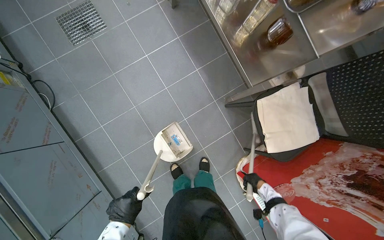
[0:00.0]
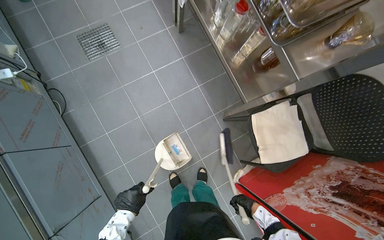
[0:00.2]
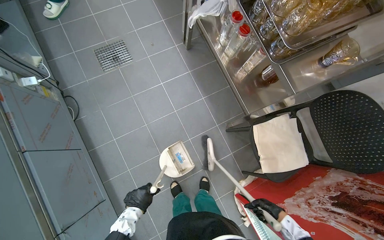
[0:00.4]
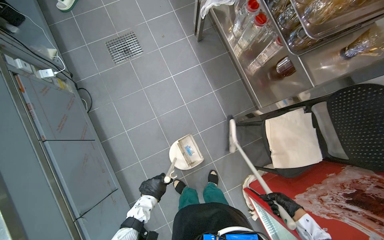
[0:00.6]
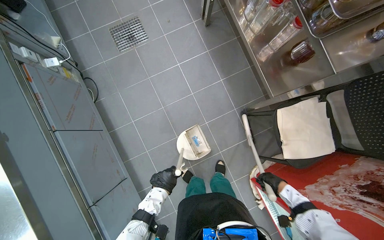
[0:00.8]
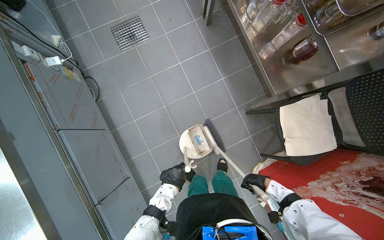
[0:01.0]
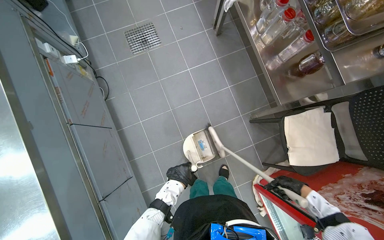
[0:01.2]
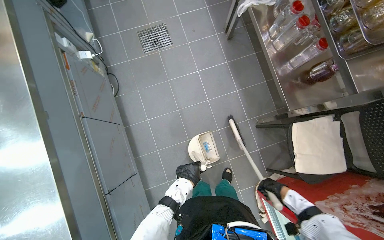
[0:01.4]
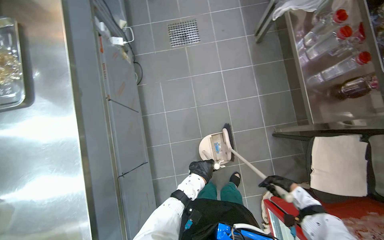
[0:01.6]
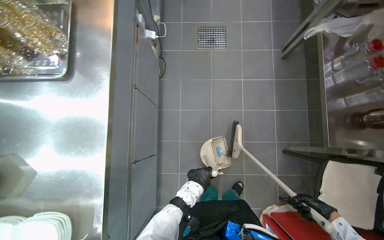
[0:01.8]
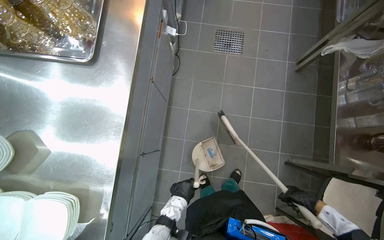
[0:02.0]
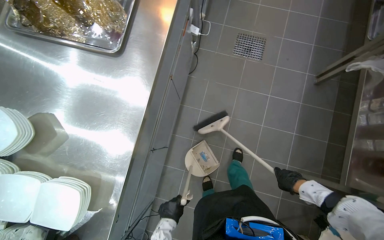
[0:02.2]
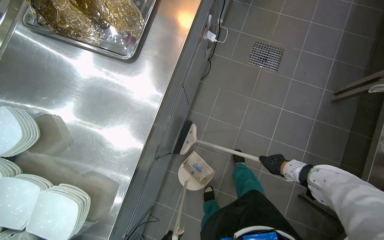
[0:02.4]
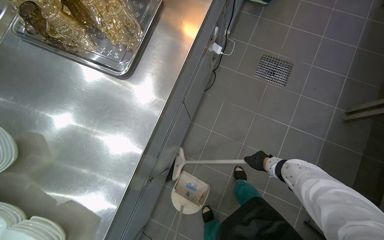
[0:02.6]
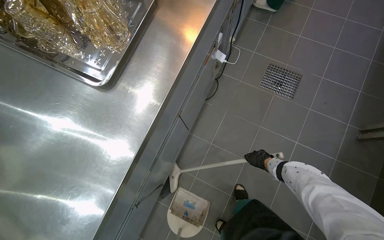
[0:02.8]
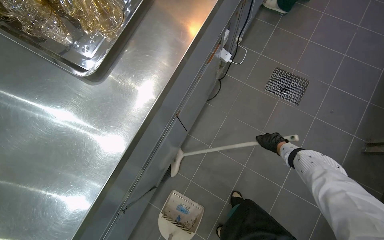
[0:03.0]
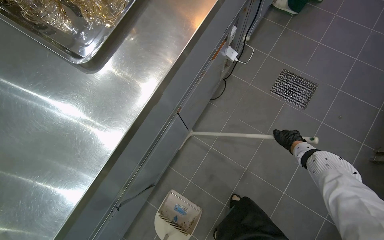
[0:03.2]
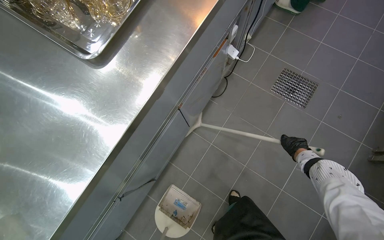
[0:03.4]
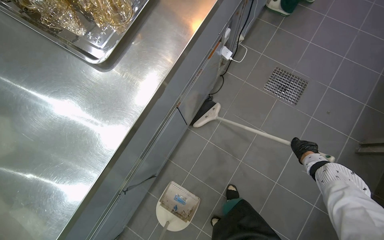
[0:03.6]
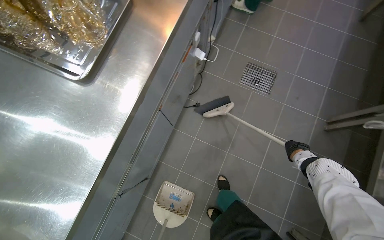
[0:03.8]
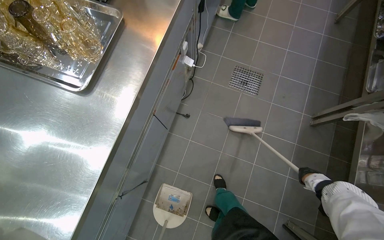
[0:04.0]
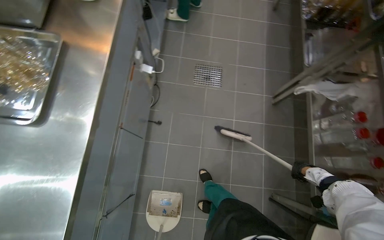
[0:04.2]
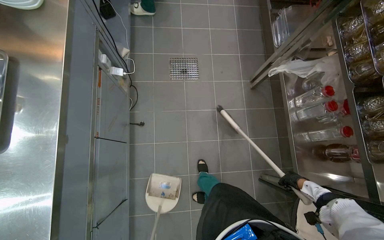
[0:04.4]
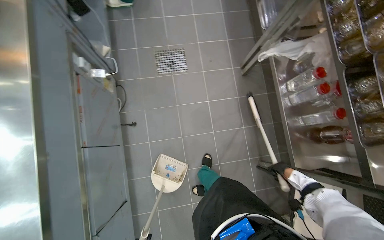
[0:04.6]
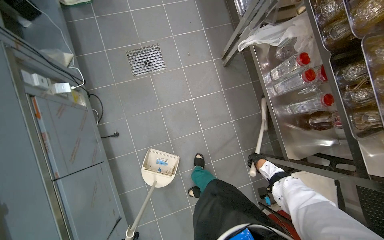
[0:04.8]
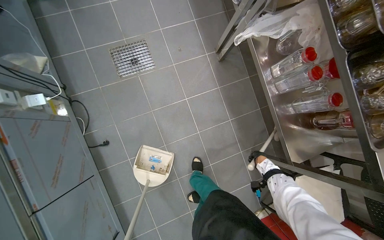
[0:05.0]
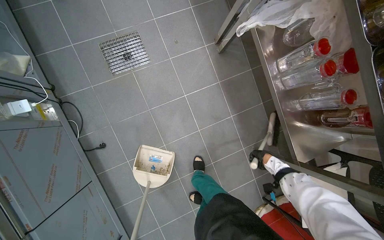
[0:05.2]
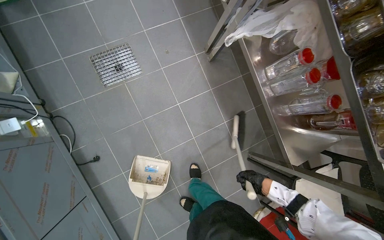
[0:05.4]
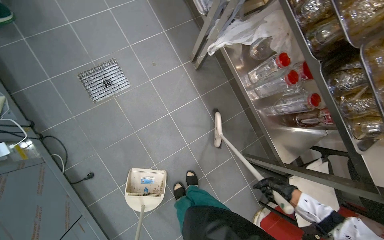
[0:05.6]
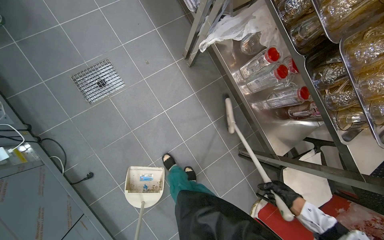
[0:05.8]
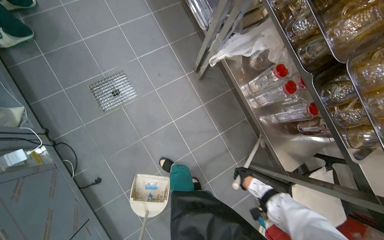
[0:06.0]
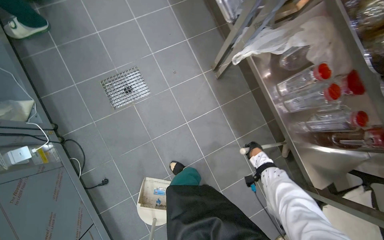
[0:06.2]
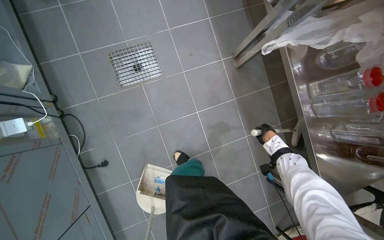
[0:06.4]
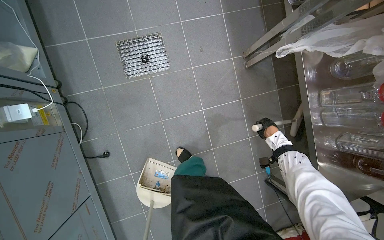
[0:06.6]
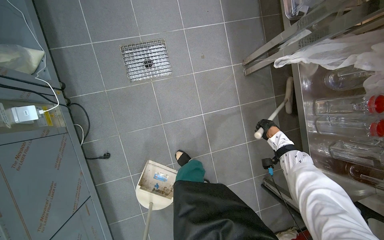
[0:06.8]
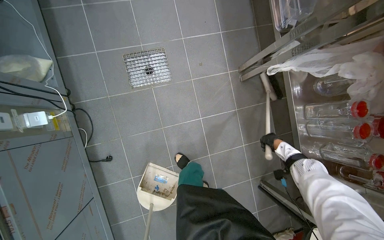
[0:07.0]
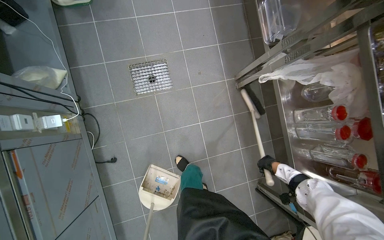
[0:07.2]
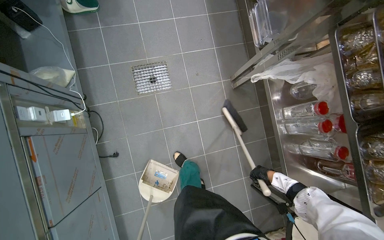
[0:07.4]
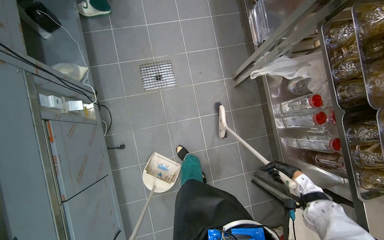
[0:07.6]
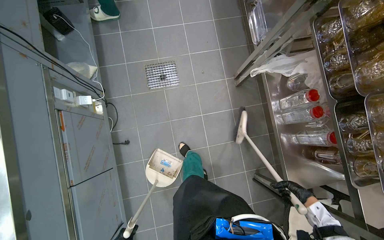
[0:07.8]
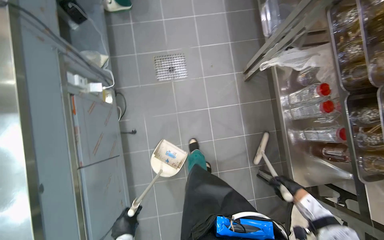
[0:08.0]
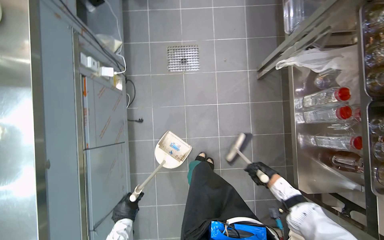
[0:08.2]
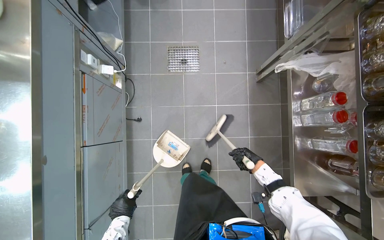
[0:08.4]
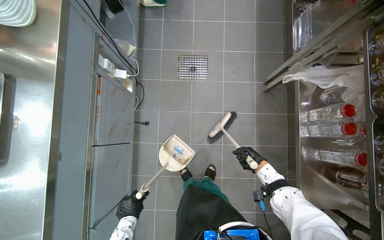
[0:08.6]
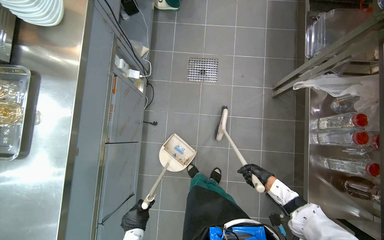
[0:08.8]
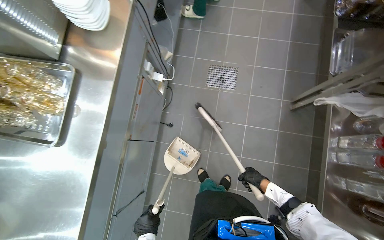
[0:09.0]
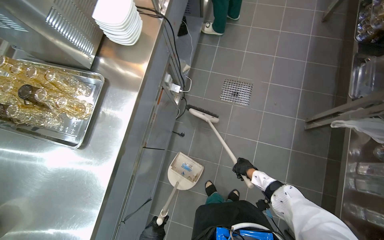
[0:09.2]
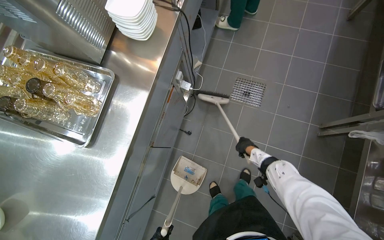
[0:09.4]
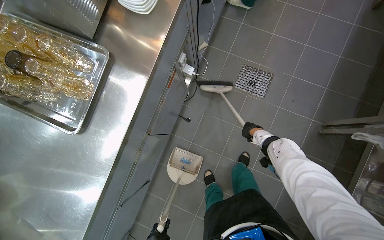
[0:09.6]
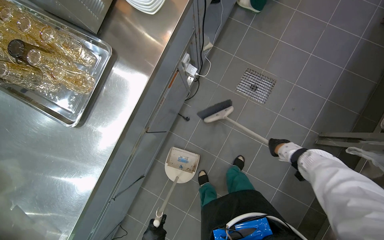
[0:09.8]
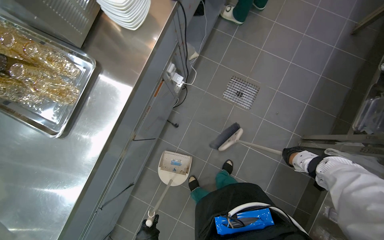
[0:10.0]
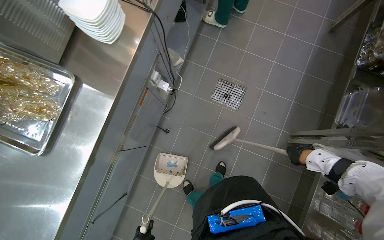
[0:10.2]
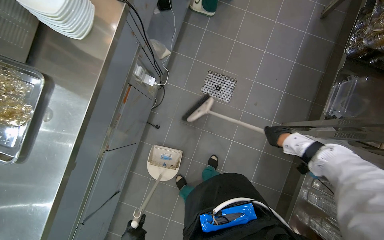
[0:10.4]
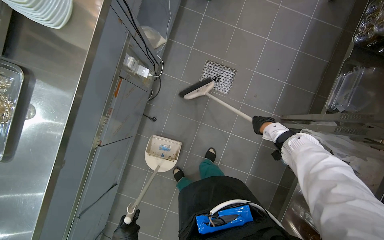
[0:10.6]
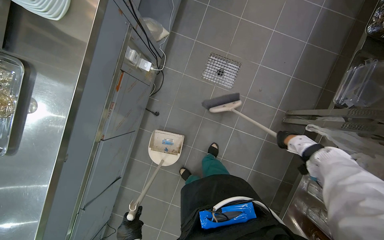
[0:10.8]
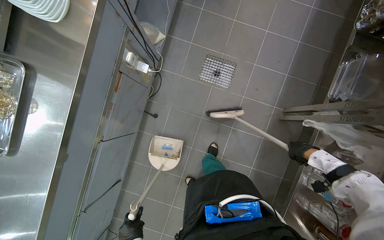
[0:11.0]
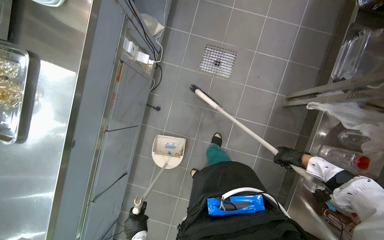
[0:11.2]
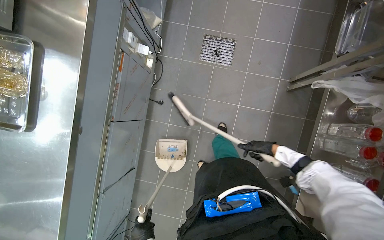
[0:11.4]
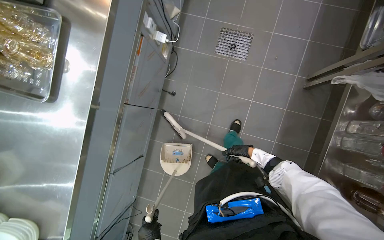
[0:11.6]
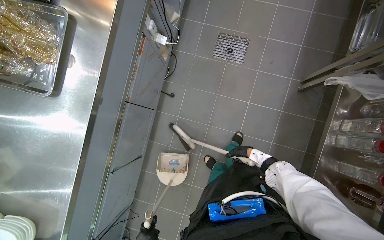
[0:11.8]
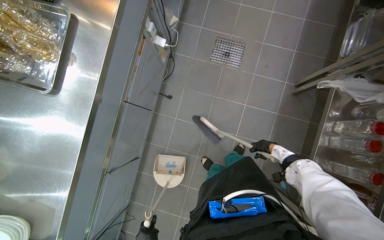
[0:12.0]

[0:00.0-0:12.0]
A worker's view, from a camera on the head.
Job: sweeping floor.
The whole recording: Sweeping kitchen floor. The worker sweeps the kitchen floor with a broom and dustpan, moving chairs to clean underneath them.
0:00.0 to 0:01.6: The right hand goes roughly 10 cm nearer to the camera.
0:01.6 to 0:03.0: The scene turns approximately 40 degrees clockwise in the picture.
0:03.0 to 0:04.4: The wearer's head swings approximately 35 degrees to the right.
0:04.4 to 0:06.0: The camera is carried some 40 cm. The scene turns about 25 degrees counterclockwise in the picture.
0:06.0 to 0:07.6: The right hand travels to the right by about 10 cm, and travels up the picture and back again, some 35 cm each way.
0:07.6 to 0:09.0: The head rotates roughly 25 degrees to the left. The right hand goes roughly 35 cm to the left.
0:09.0 to 0:10.4: The right hand moves up the picture and to the right, roughly 40 cm.
0:10.4 to 0:12.0: The right hand swings nearer and farther, some 20 cm each way, with 3 reversals.

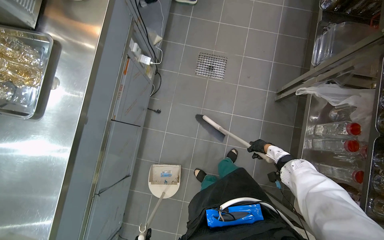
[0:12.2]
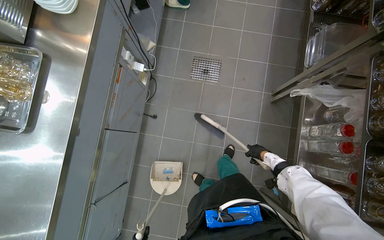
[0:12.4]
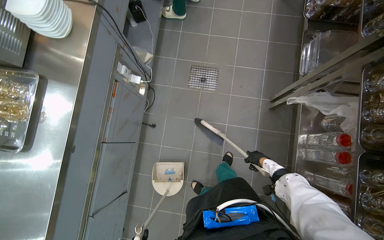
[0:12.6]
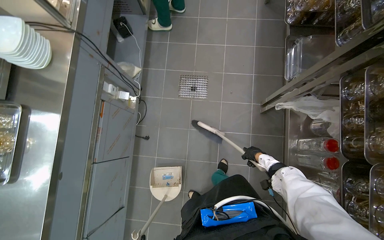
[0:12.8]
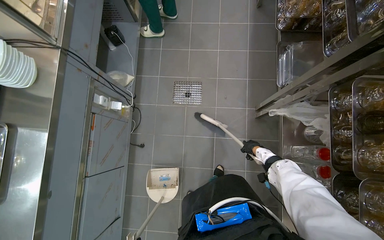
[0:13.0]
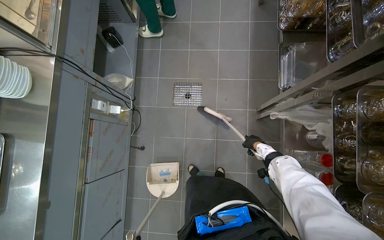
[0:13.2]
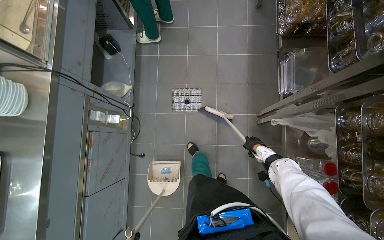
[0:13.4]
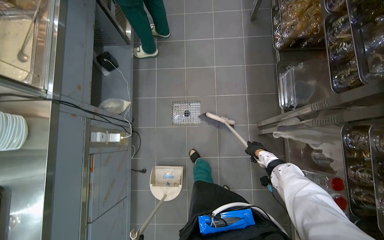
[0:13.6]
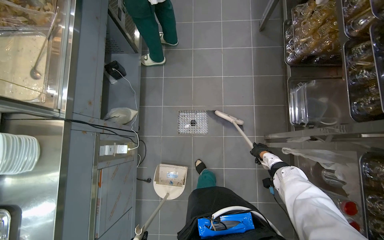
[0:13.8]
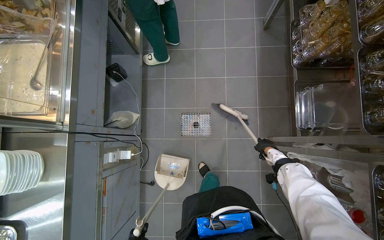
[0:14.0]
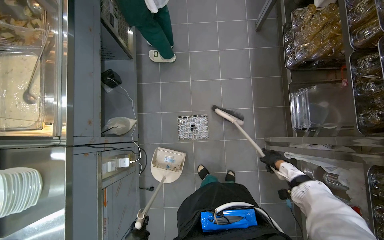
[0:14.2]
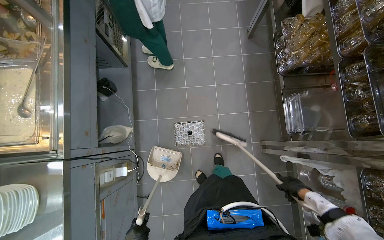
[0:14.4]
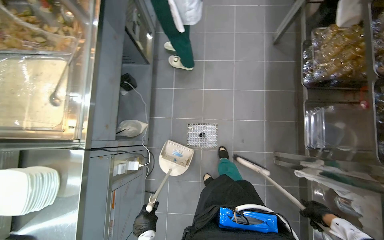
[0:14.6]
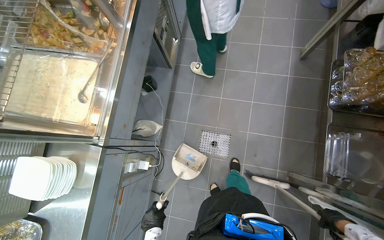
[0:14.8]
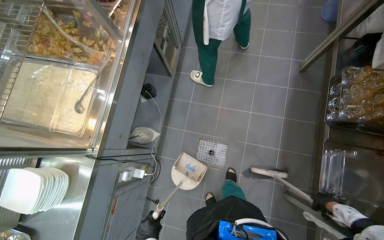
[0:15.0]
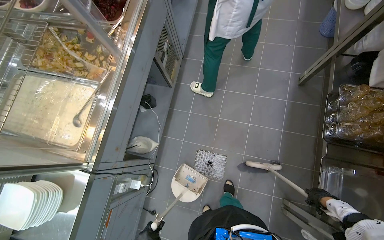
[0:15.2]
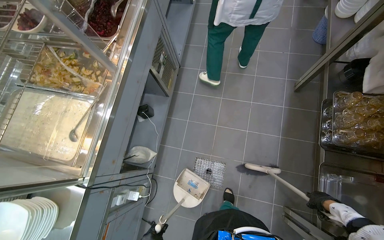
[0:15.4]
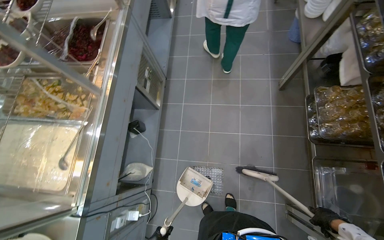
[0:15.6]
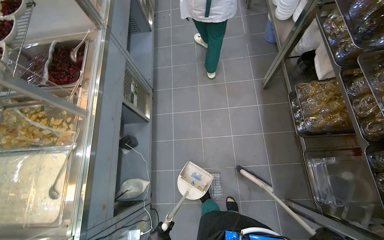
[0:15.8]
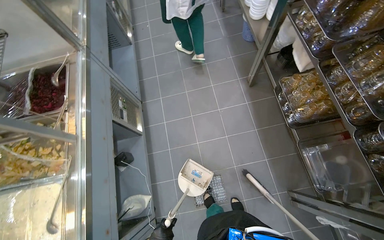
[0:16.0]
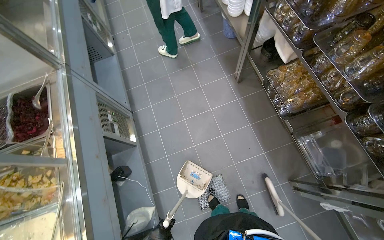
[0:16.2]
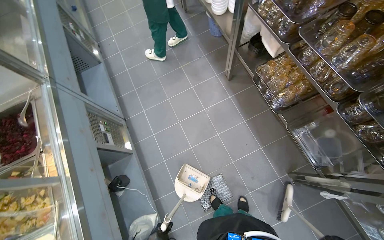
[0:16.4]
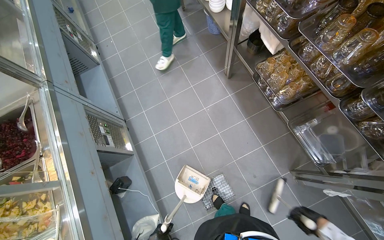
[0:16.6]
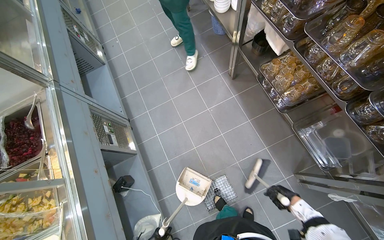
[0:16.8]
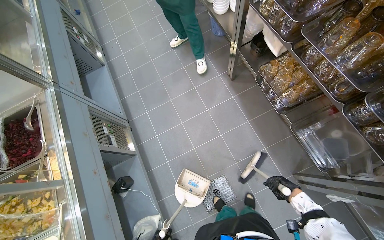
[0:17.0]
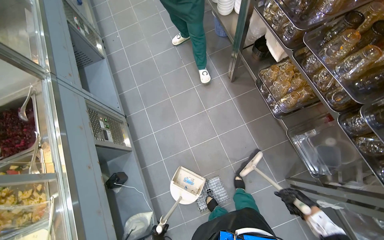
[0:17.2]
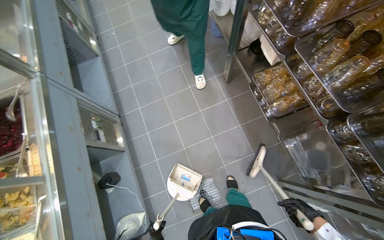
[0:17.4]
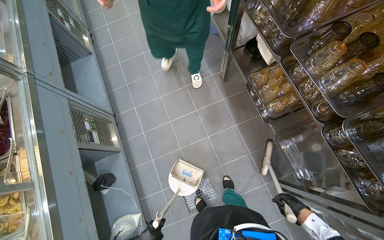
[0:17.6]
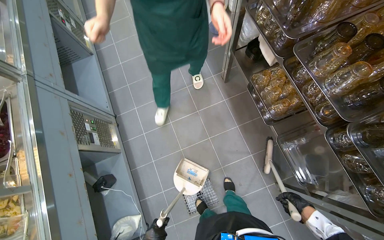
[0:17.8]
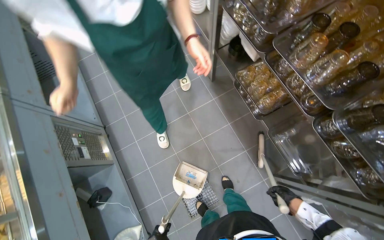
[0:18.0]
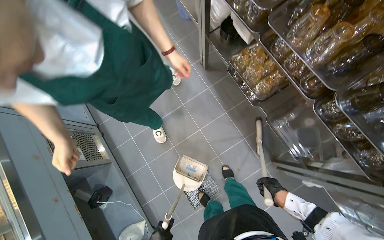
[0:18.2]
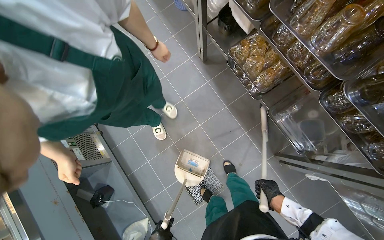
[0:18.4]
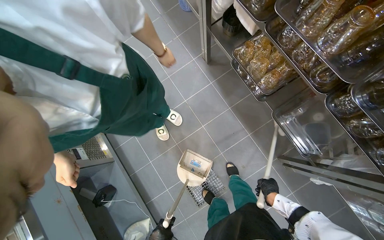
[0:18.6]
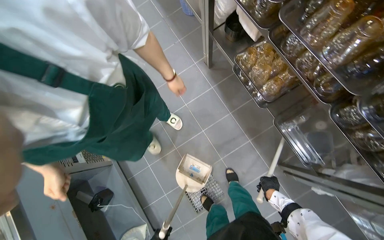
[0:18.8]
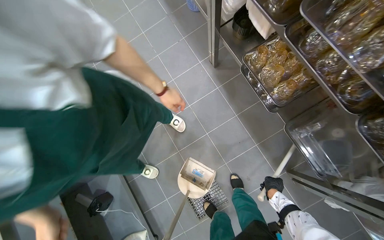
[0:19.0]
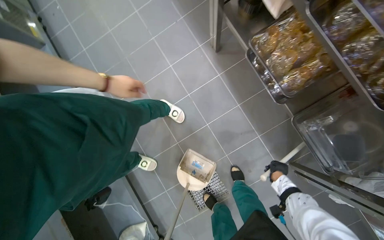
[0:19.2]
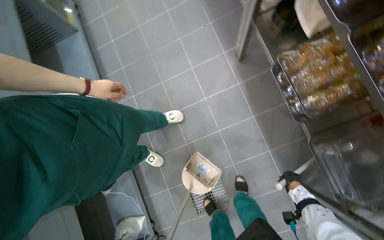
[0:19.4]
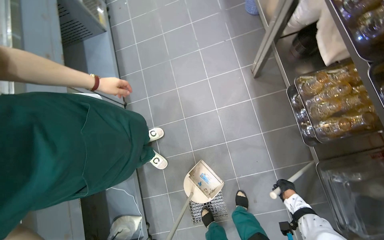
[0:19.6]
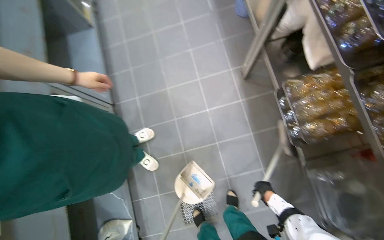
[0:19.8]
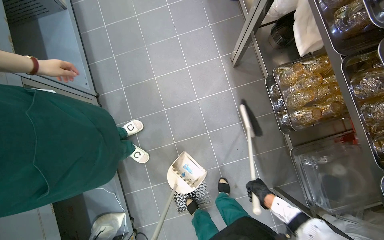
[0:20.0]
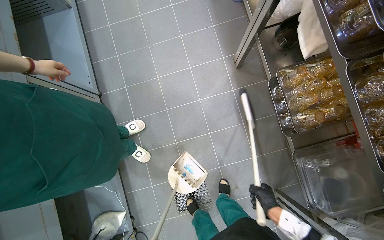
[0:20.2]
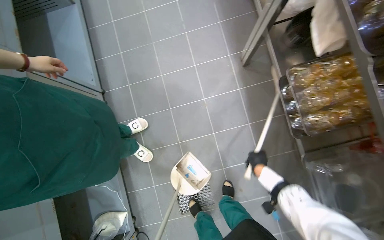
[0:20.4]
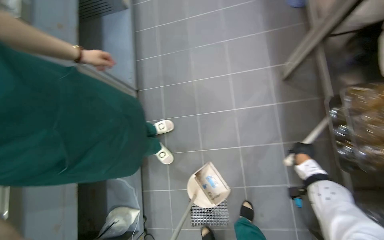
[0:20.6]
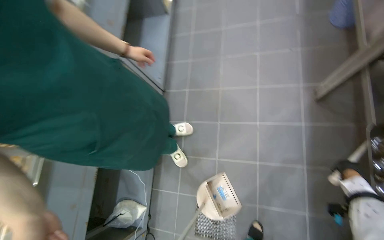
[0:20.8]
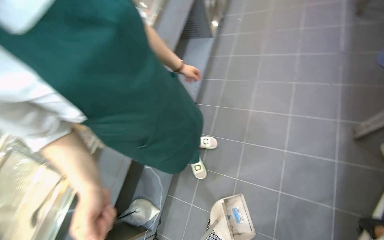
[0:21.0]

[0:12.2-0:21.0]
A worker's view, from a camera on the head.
Job: sweeping floor.
The whole recording: Sweeping kitchen floor. The worker sweeps the kitchen floor with a broom and dustpan, moving chairs to clean underneath them.
0:12.2 to 0:13.6: The wearer moves approximately 50 cm.
0:13.6 to 0:15.2: The head travels approximately 40 cm.
0:15.2 to 0:16.6: The scene rotates counterclockwise by about 40 degrees.
0:16.6 to 0:18.0: The right hand goes nearer and farther, about 20 cm each way, reversing 2 times.
0:18.0 to 0:19.6: The right hand travels farther from the camera by some 30 cm.
0:19.6 to 0:21.0: The wearer looks about 30 degrees further to the left.
